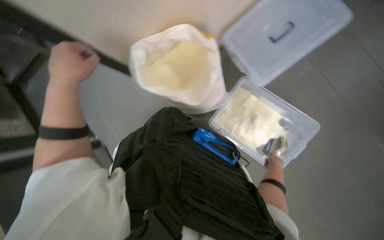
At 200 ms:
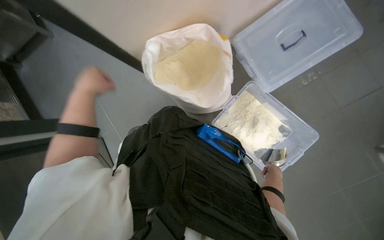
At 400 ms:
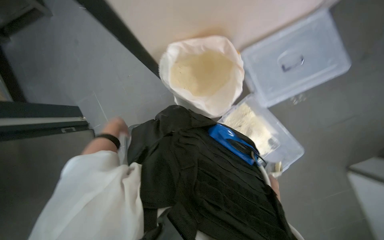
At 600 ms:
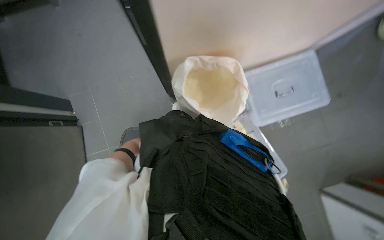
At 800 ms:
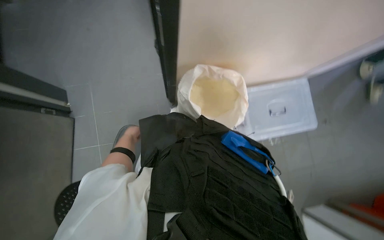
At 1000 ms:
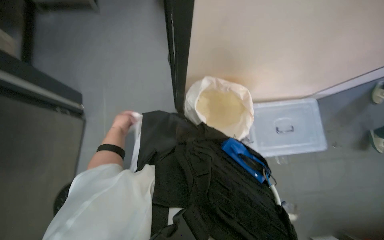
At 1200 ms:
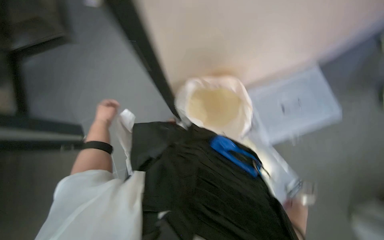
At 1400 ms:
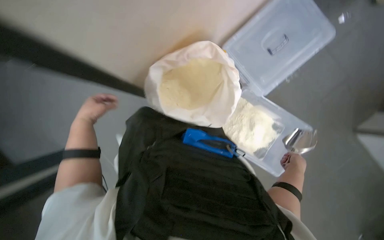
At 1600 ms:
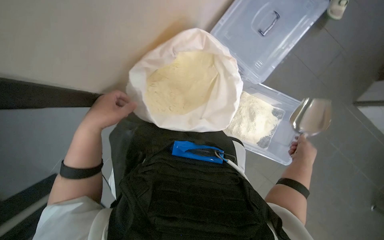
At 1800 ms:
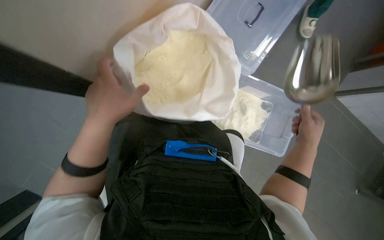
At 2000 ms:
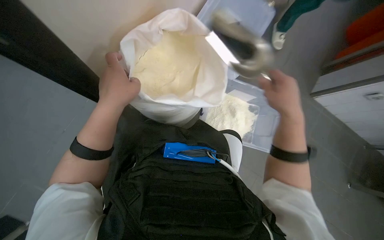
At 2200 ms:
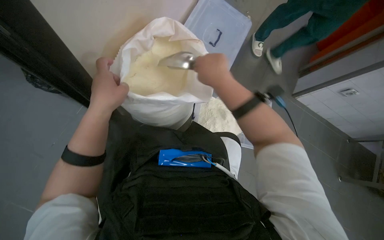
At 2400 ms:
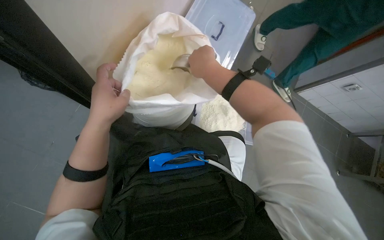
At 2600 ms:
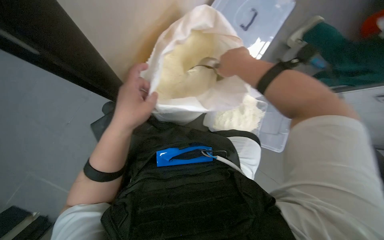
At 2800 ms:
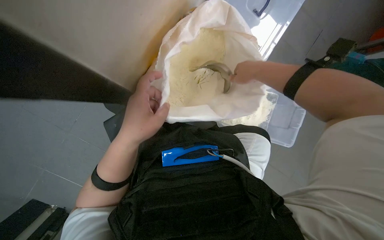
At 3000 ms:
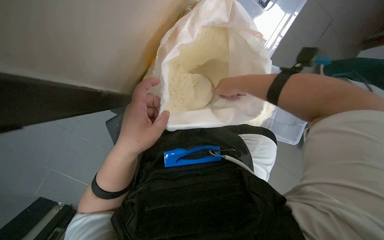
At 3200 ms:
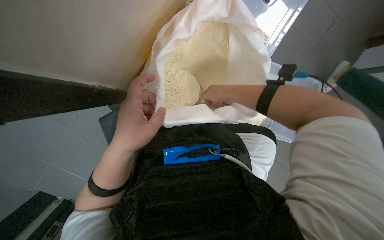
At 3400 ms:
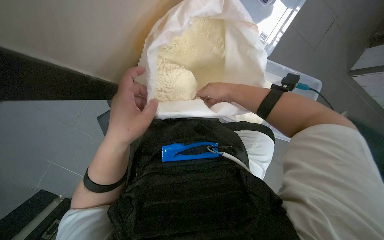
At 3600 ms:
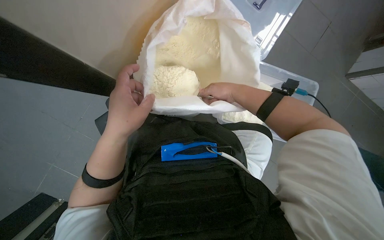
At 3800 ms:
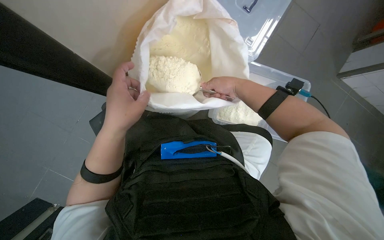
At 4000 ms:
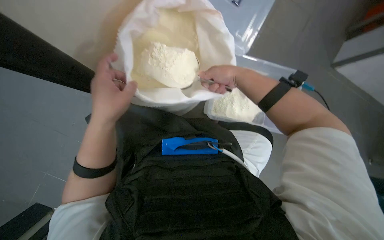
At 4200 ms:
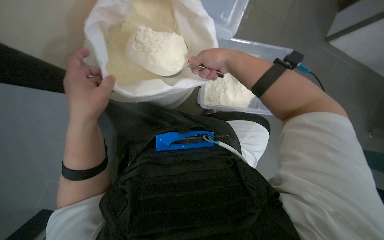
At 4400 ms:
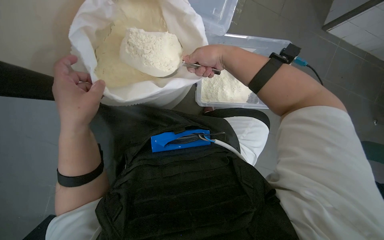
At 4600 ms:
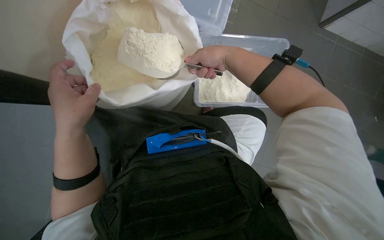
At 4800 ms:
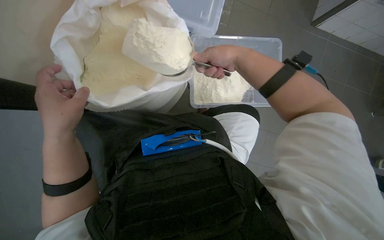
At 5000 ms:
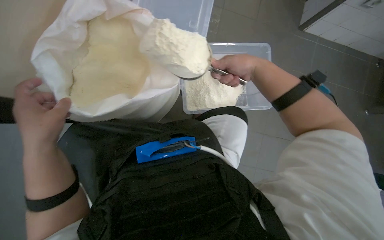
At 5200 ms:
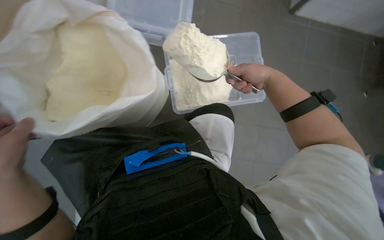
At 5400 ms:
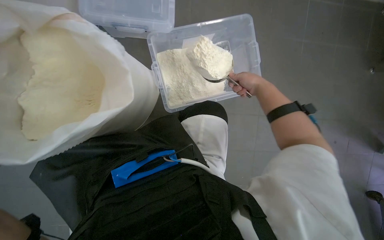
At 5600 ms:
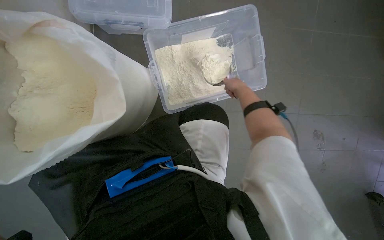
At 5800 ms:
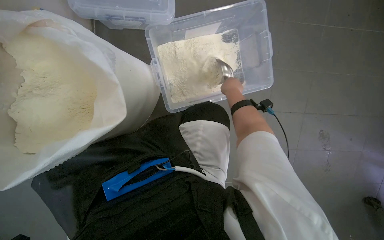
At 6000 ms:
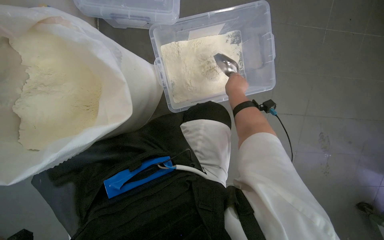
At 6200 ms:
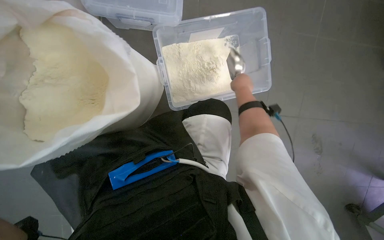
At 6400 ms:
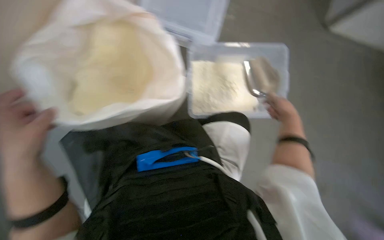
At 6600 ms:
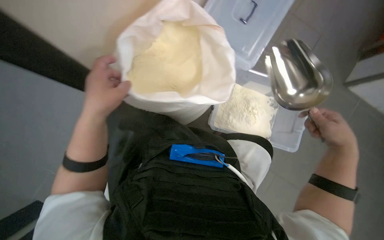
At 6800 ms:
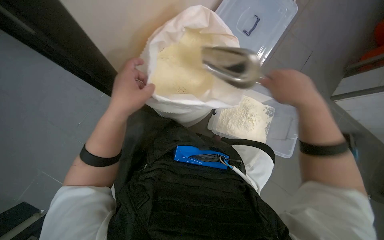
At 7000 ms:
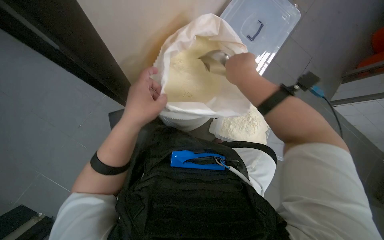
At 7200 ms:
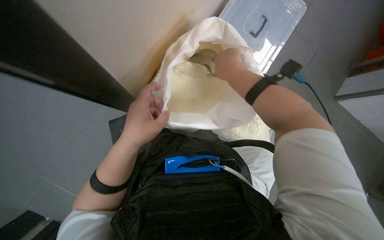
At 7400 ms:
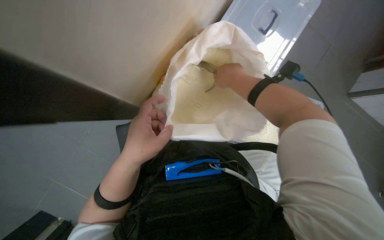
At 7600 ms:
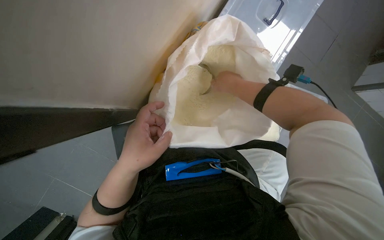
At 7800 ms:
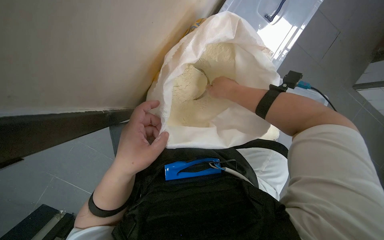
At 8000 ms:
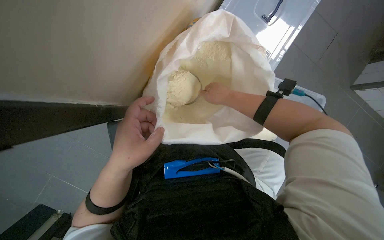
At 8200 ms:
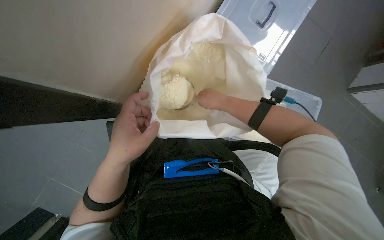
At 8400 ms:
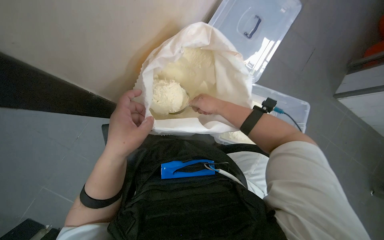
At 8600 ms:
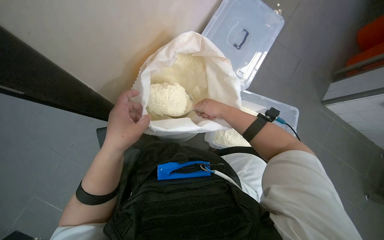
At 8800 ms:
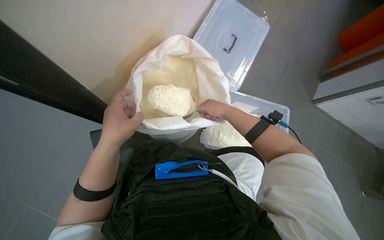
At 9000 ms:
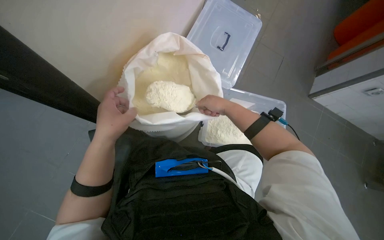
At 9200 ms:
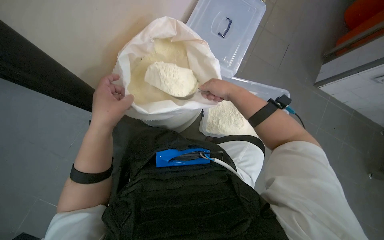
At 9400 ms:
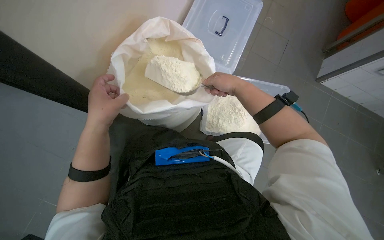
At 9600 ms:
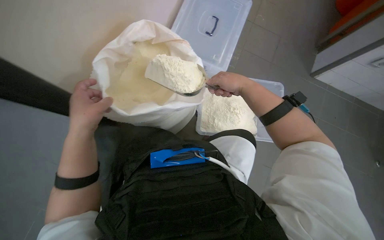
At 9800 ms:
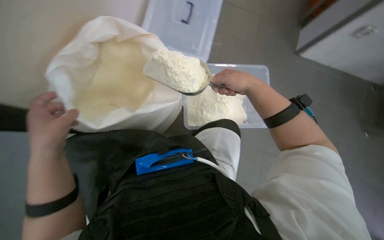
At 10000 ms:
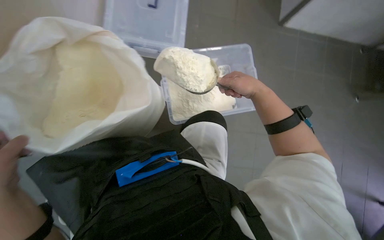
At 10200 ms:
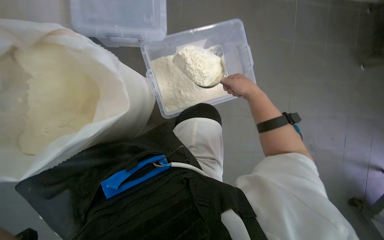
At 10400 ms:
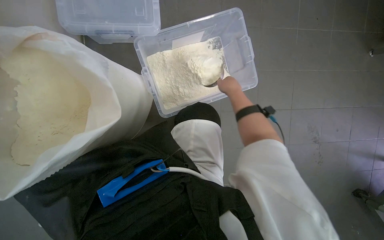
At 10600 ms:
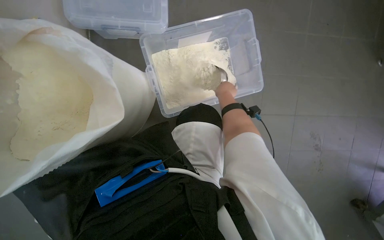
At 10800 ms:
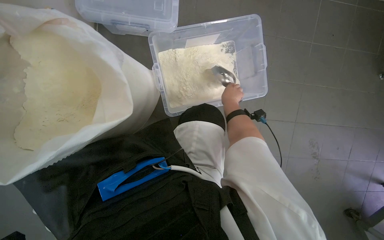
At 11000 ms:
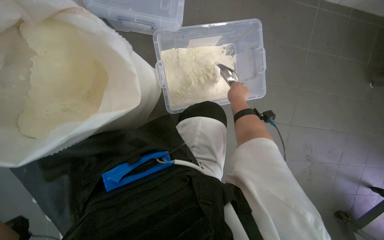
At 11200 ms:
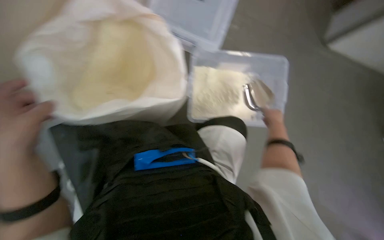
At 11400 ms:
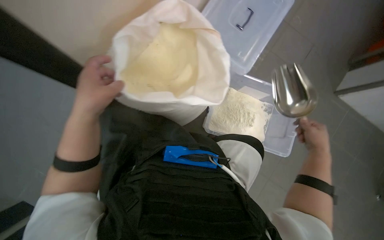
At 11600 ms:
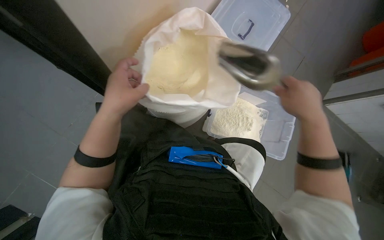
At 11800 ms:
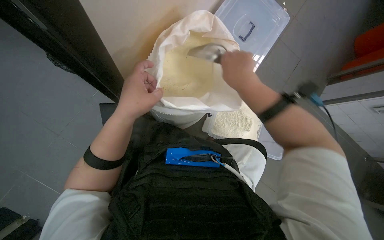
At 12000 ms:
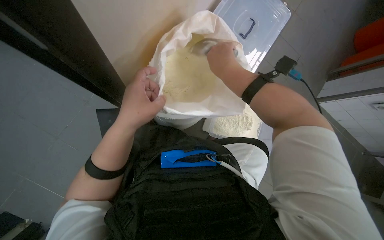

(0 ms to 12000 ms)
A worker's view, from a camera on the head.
Job: preparing food.
The whole recording: Scooping powder into container. The worker scoops powder from a large bag into a clear plastic container.
3000 ms - 4400 ms: The left hand heads to the left, covering approximately 10 cm.
4400 ms - 6000 ms: The right hand travels farther from the camera and to the right by roughly 25 cm.
6000 ms - 7600 ms: The scene turns roughly 35 degrees clockwise in the picture.
7600 ms - 9000 ms: The wearer looks approximately 15 degrees further upward. The right hand goes about 10 cm down the picture.
9000 ms - 10400 ms: The wearer looks approximately 20 degrees further downward. Everything in view rotates roughly 30 degrees counterclockwise.
10400 ms - 12000 ms: The scene rotates clockwise by approximately 30 degrees. The right hand goes approximately 50 cm to the left and nearer to the camera.

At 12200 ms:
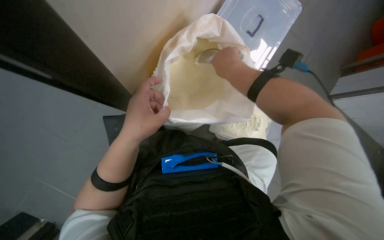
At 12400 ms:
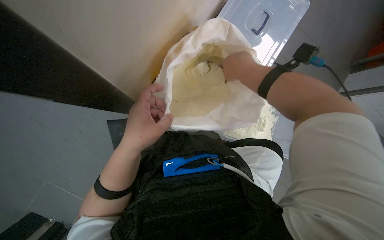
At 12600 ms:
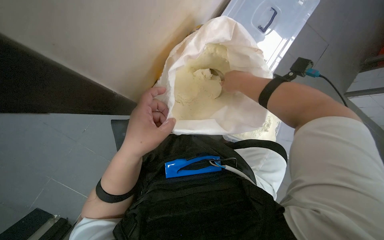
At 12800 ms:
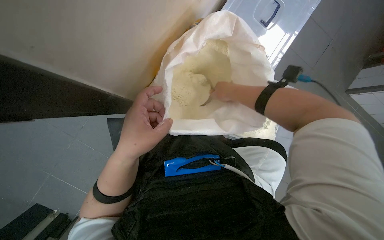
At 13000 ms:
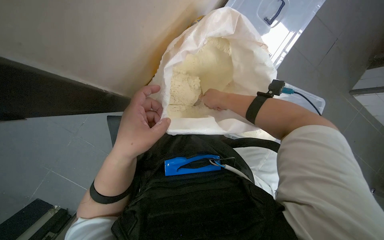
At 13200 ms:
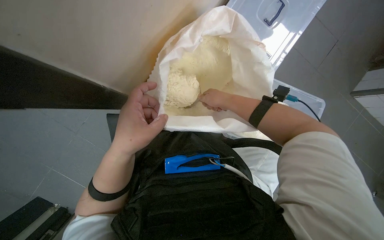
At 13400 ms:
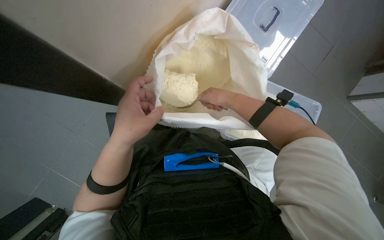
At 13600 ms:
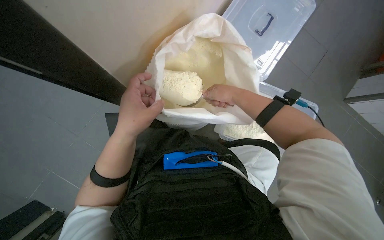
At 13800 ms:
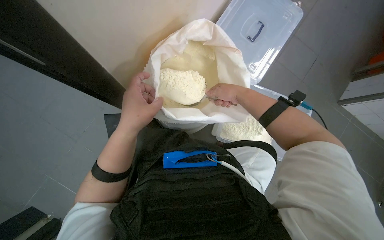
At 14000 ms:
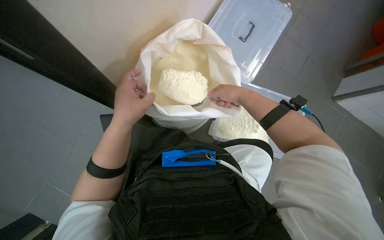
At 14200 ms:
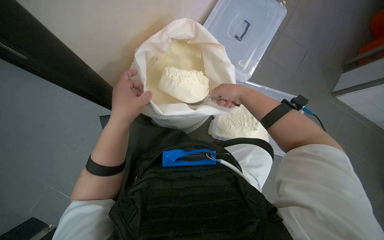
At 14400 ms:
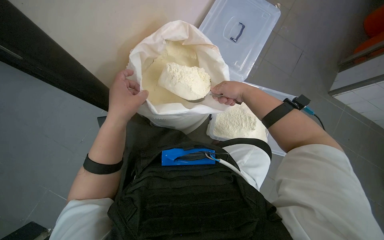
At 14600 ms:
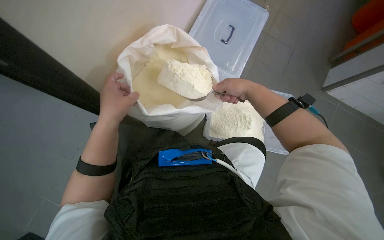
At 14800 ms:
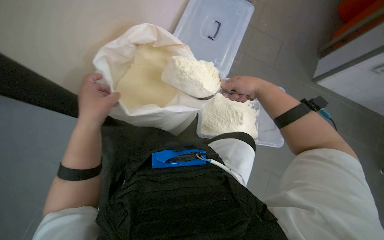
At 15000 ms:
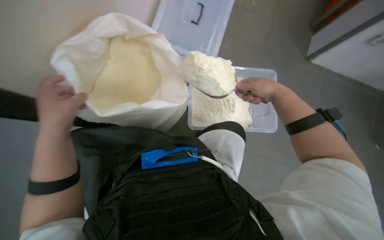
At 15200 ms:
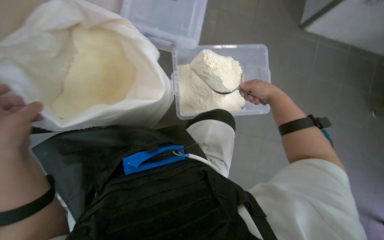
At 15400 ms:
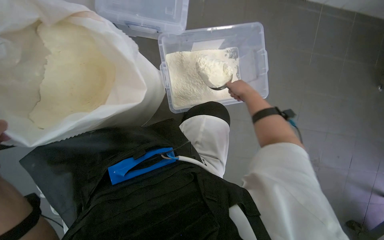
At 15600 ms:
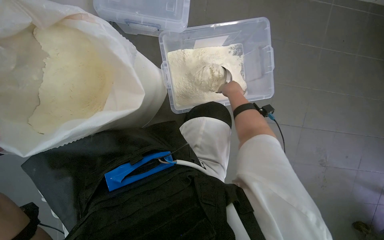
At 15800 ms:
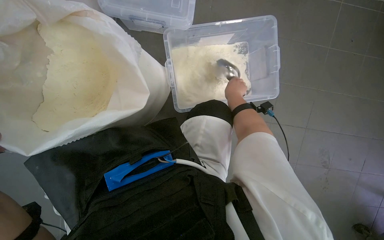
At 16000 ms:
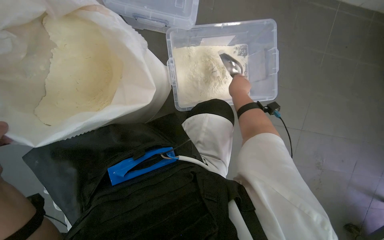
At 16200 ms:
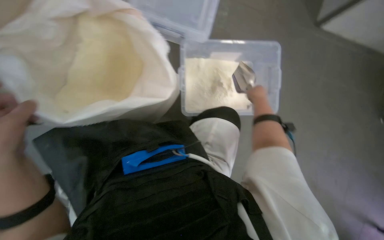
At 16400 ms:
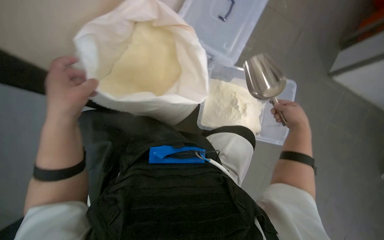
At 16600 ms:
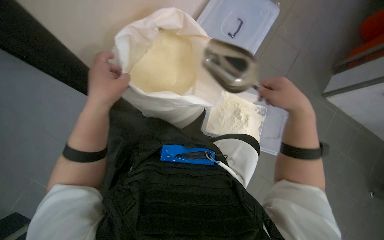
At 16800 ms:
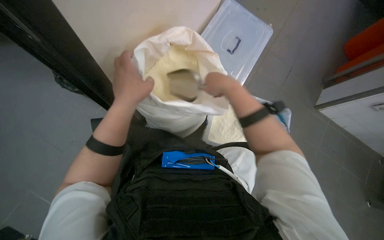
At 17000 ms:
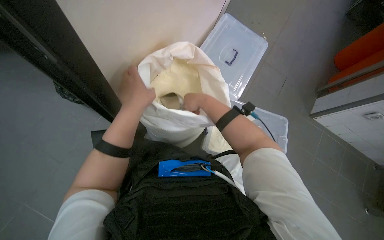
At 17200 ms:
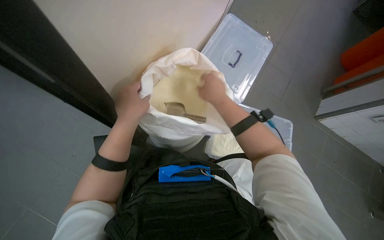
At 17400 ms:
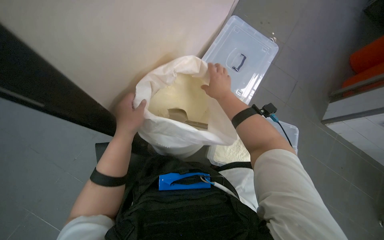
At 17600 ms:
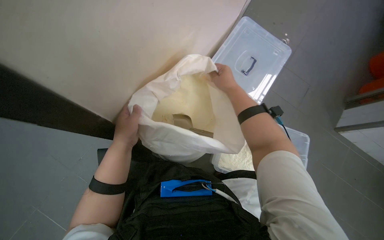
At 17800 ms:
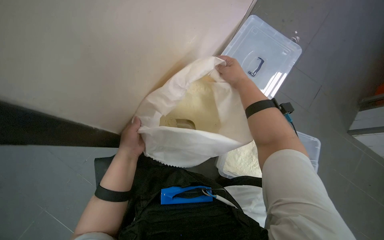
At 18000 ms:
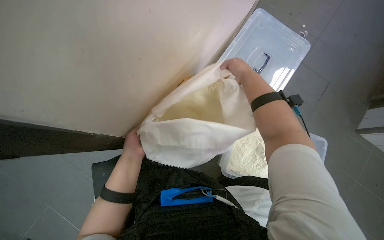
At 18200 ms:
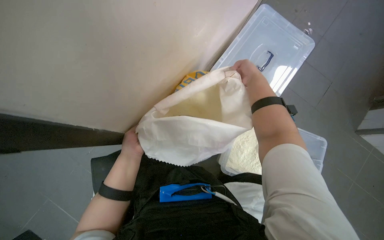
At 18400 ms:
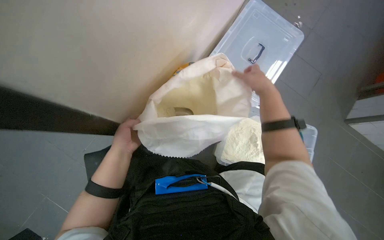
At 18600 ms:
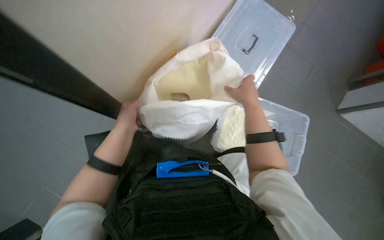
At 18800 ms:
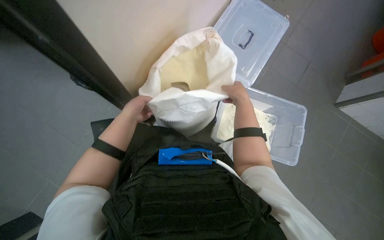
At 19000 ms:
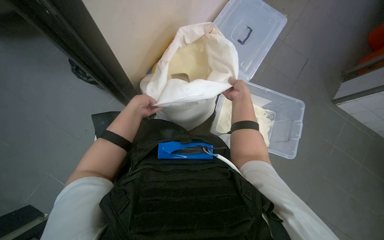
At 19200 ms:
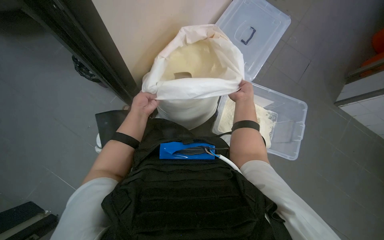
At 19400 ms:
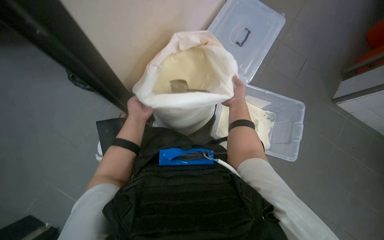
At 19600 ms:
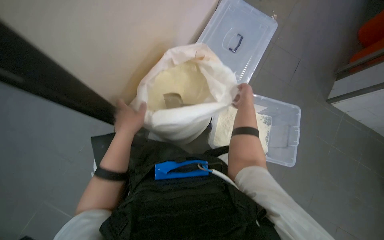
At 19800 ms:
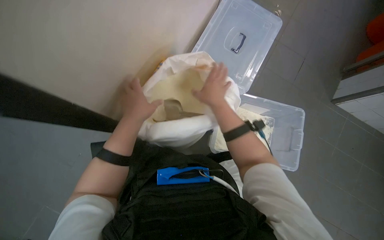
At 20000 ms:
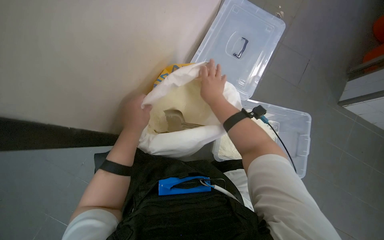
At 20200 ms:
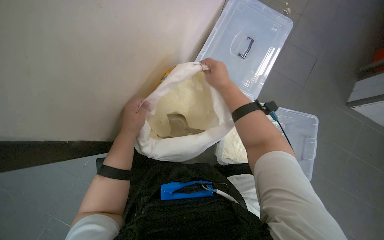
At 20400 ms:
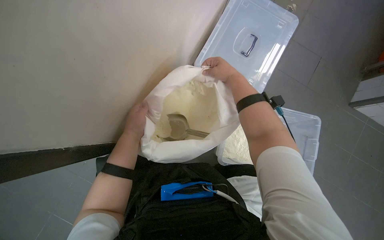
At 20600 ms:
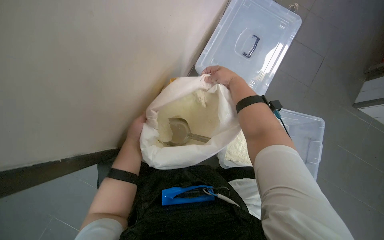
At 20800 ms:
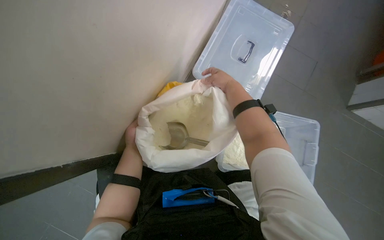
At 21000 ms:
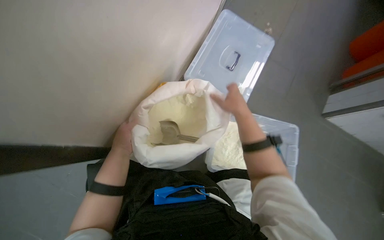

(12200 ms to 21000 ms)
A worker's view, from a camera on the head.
Job: preparing food.
The whole recording: Scooping powder into container. The worker scoops powder from a large bag into a clear plastic container.
13600 ms - 15200 ms: The right hand heads to the right, covering roughly 40 cm.
16600 ms - 18000 ms: The right hand moves up the picture, to the left and farther from the camera, roughly 35 cm.
18000 ms - 19600 ms: The right hand moves down the picture, some 25 cm, and moves roughly 10 cm farther from the camera and comes back; the left hand heads nearer to the camera, covering roughly 10 cm.
19600 ms - 21000 ms: The right hand is displaced nearer to the camera by roughly 10 cm. The left hand moves about 15 cm farther from the camera and comes back.
